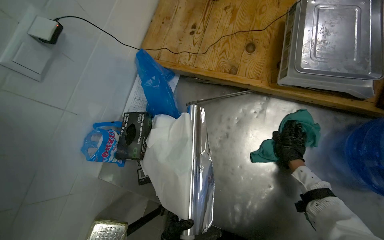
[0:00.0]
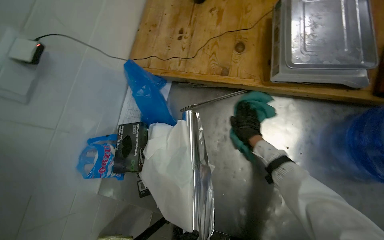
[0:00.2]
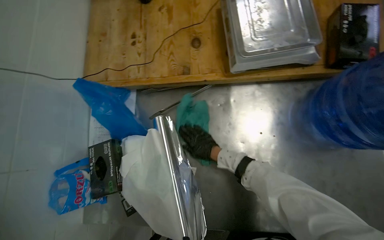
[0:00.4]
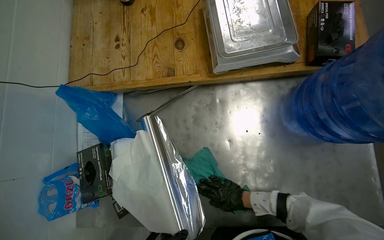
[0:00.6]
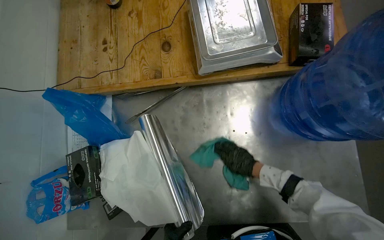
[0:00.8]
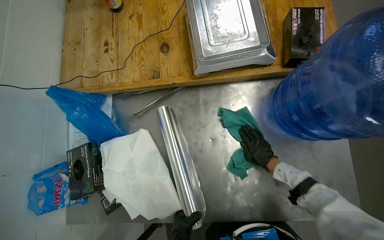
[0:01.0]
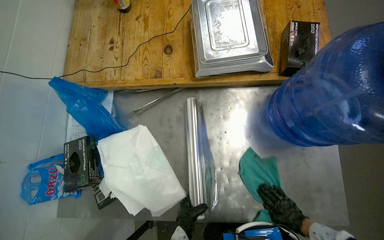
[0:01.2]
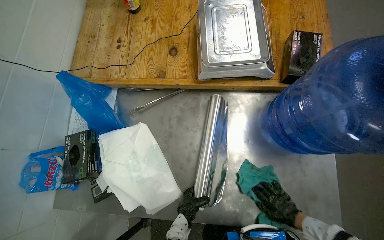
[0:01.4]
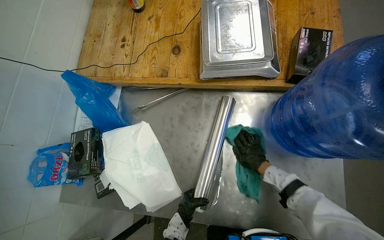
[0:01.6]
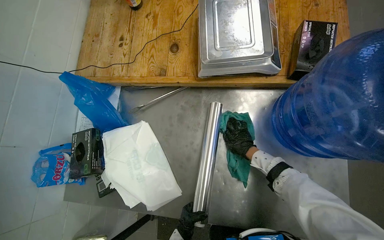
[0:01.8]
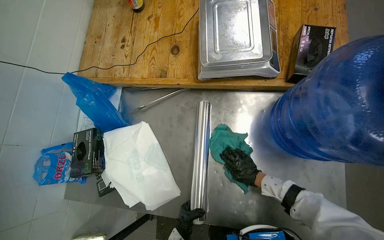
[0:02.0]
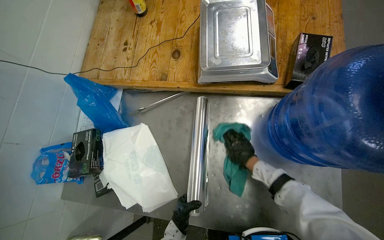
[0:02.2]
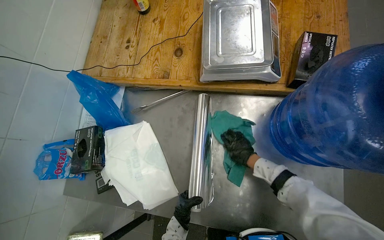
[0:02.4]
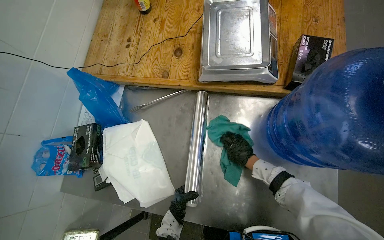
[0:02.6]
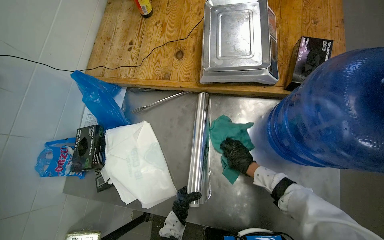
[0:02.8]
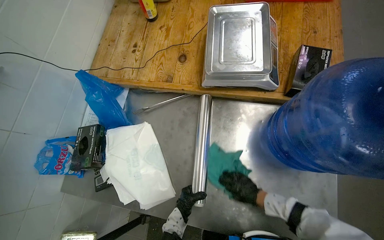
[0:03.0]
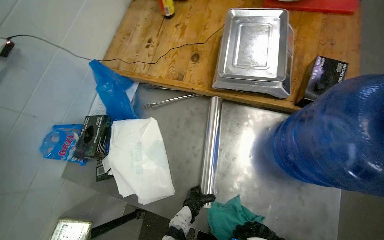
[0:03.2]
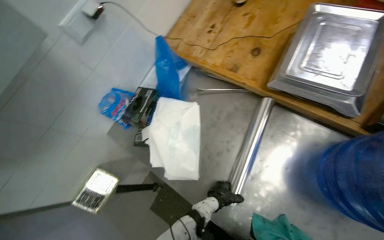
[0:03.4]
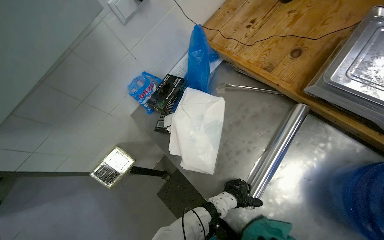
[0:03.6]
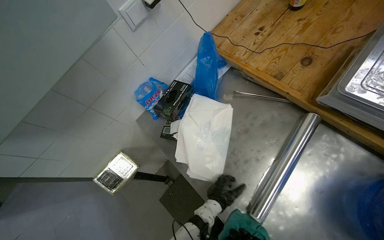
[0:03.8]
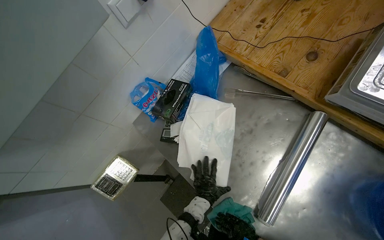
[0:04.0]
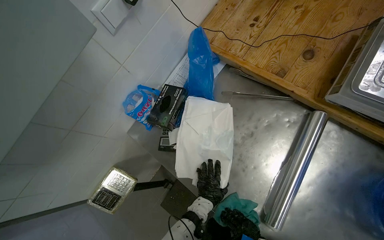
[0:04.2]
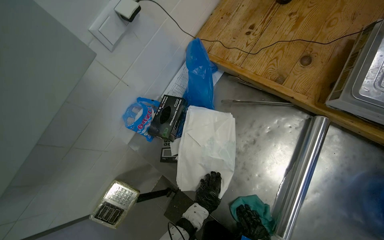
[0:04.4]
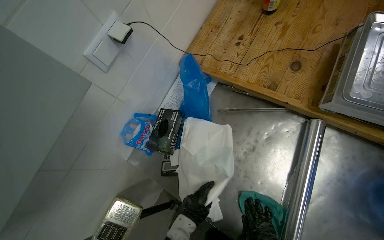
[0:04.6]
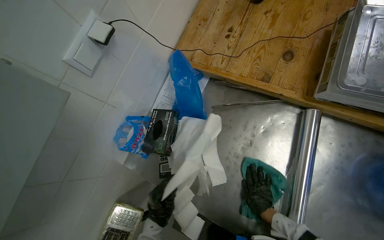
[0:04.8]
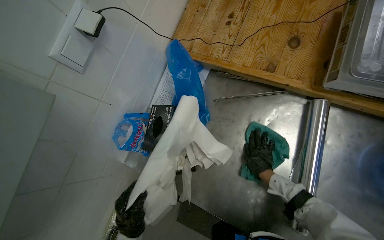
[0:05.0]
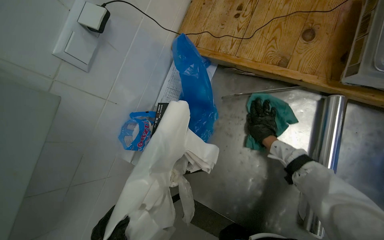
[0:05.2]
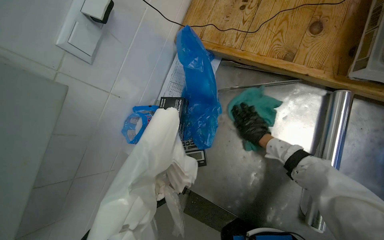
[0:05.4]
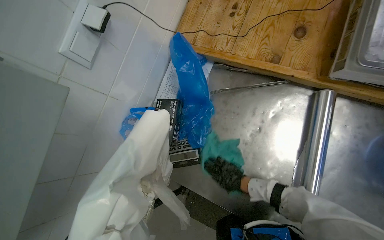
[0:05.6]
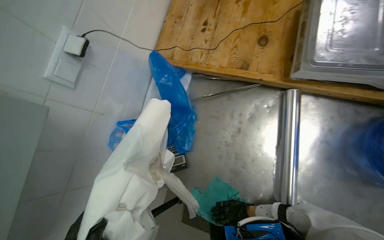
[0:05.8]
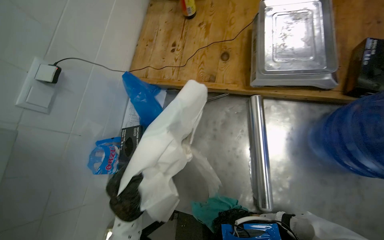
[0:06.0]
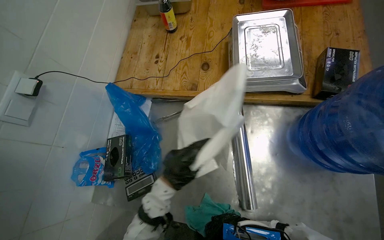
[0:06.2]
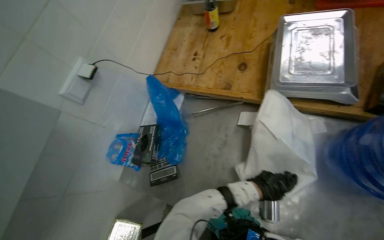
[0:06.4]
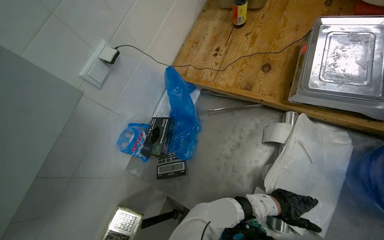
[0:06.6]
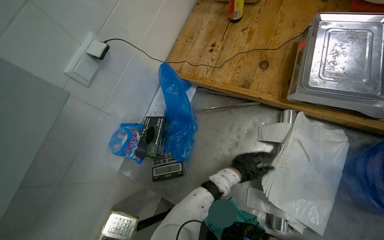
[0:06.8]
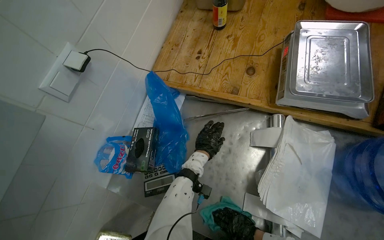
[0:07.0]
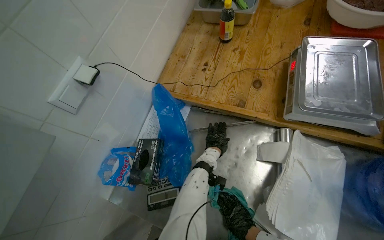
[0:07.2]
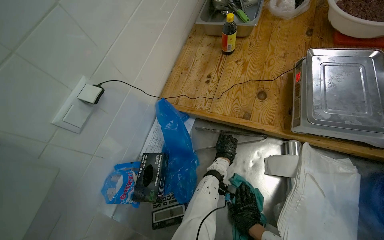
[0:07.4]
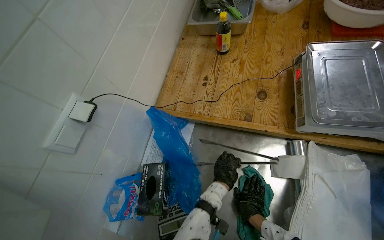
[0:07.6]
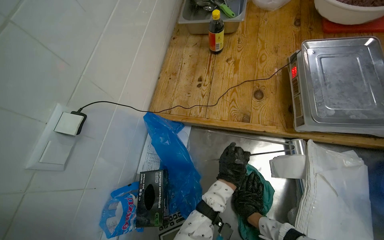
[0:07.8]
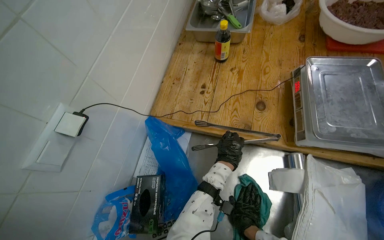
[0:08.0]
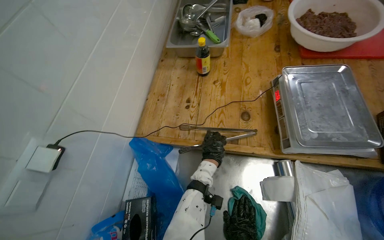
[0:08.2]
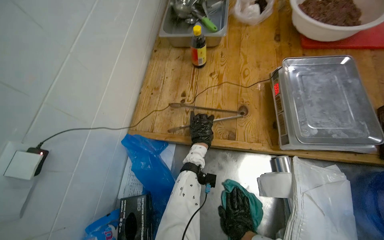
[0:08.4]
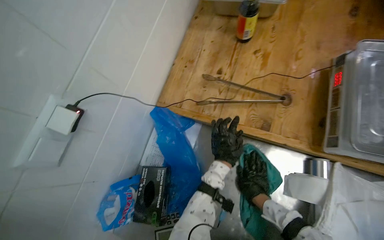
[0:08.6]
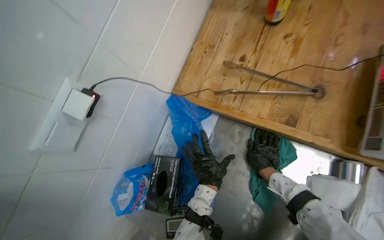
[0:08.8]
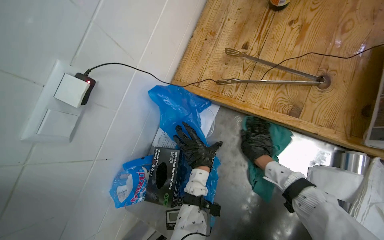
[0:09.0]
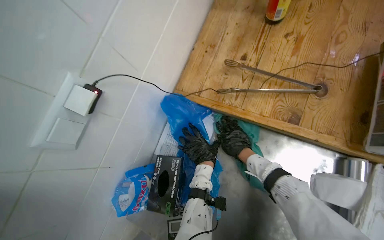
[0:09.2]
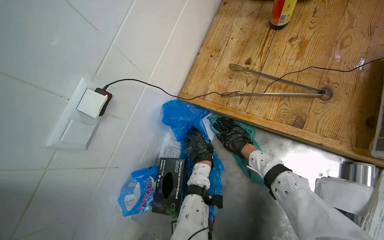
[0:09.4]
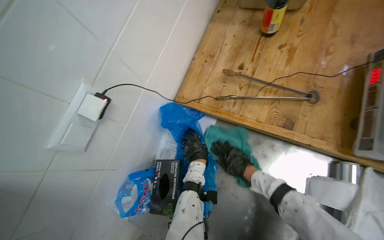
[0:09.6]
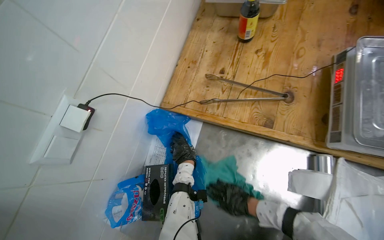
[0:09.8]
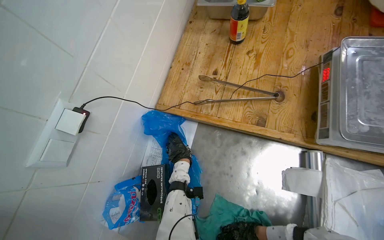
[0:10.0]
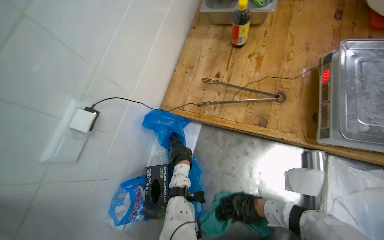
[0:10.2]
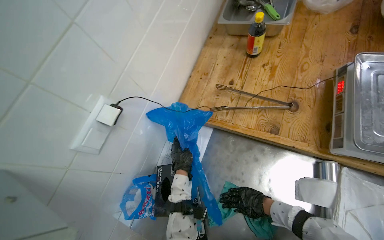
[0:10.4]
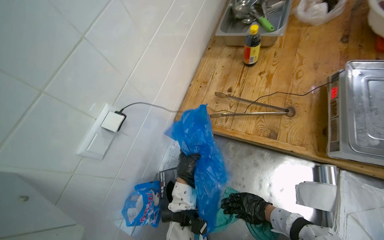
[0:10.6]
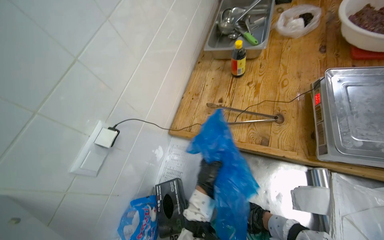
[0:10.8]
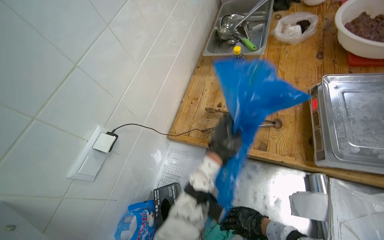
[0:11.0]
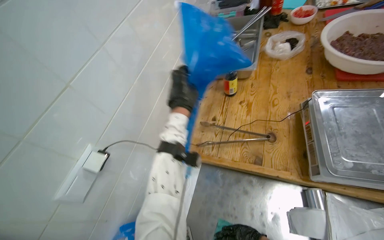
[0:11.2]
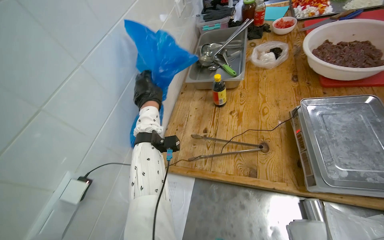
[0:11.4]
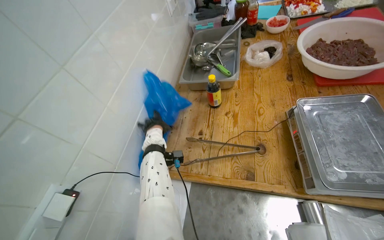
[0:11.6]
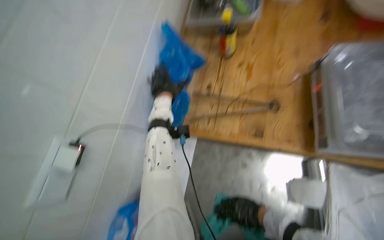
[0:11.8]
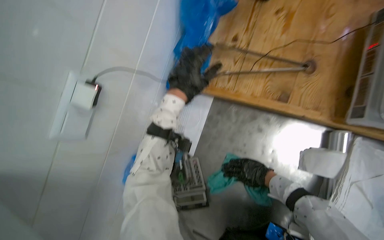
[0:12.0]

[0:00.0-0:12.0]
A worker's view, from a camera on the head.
Job: cleaning kitchen.
The whole recording: Wiping kitchen table and supplies. The worker wipes a stainless steel table and various supplies on it with a cloth.
0:00.0 to 0:01.6: The right hand swings left and right, roughly 30 cm each way, with 2 reversals.
0:01.6 to 0:03.0: The right hand shifts roughly 10 cm down the picture.
0:03.0 to 0:04.4: The wearer looks approximately 25 degrees further to the left.
0:06.0 to 0:07.6: The left hand goes about 40 cm to the right, up the picture and farther from the camera.
0:07.6 to 0:09.0: The camera pitches downward, by roughly 15 degrees.
0:09.0 to 0:10.4: The right hand is displaced down the picture by roughly 10 cm.
0:10.4 to 0:12.0: The view tips downward by about 15 degrees.

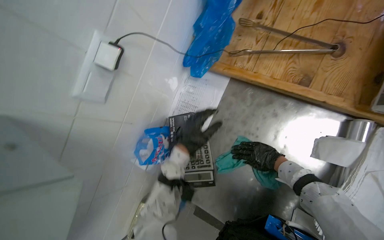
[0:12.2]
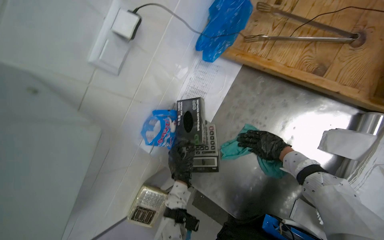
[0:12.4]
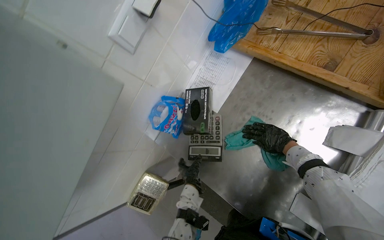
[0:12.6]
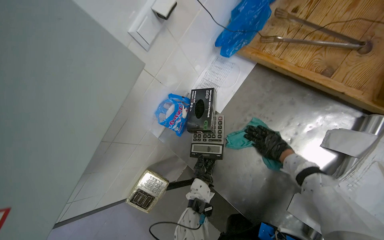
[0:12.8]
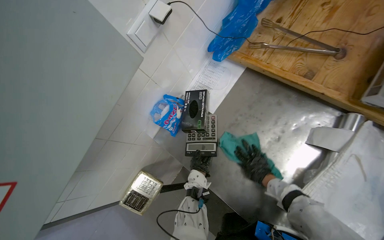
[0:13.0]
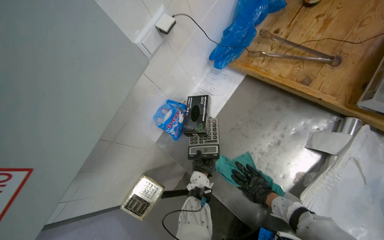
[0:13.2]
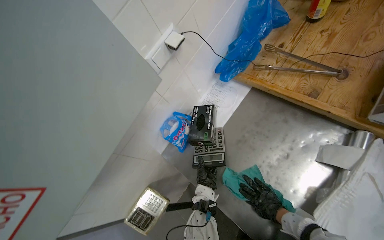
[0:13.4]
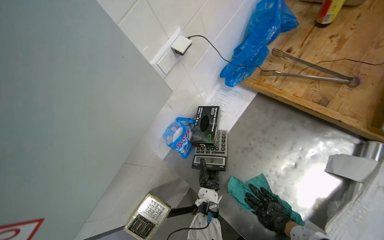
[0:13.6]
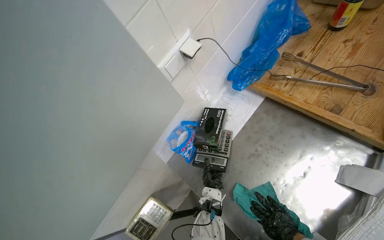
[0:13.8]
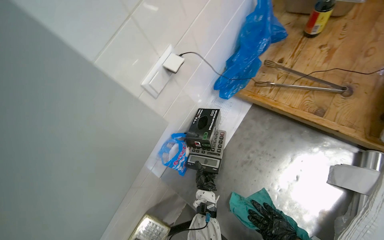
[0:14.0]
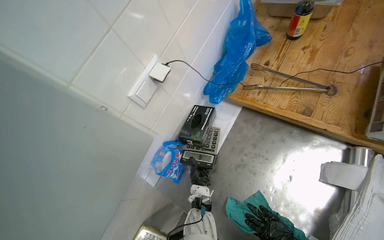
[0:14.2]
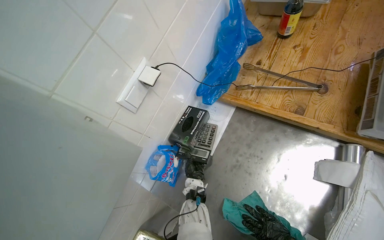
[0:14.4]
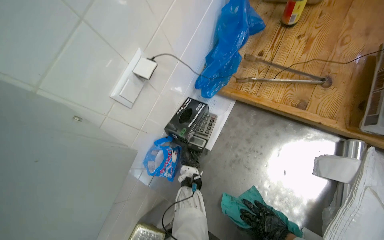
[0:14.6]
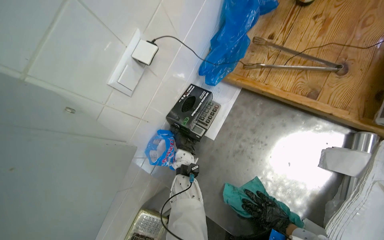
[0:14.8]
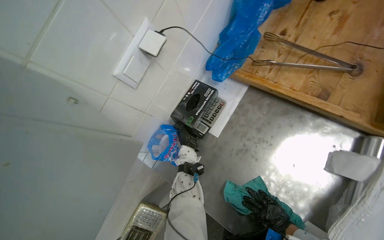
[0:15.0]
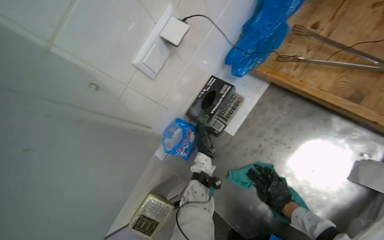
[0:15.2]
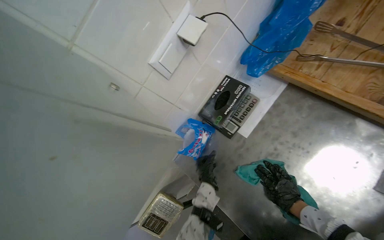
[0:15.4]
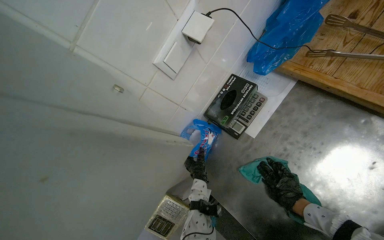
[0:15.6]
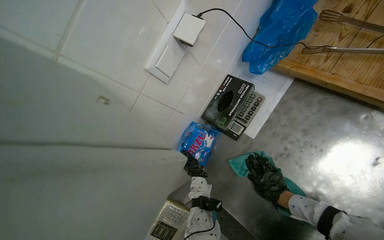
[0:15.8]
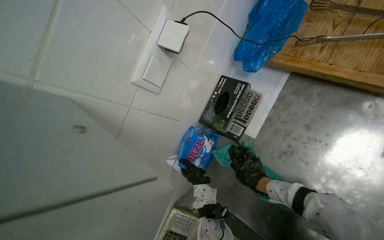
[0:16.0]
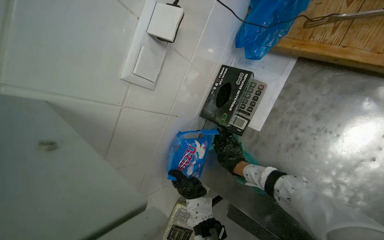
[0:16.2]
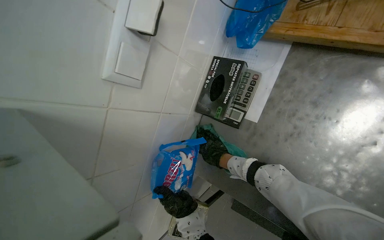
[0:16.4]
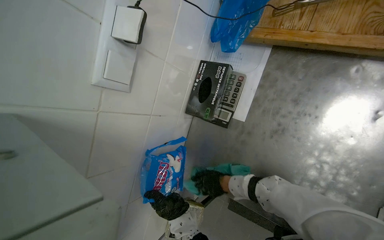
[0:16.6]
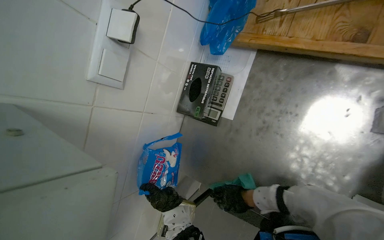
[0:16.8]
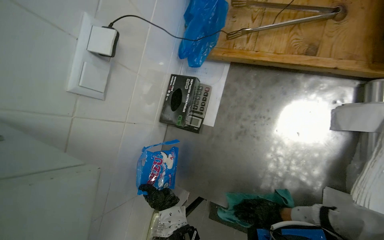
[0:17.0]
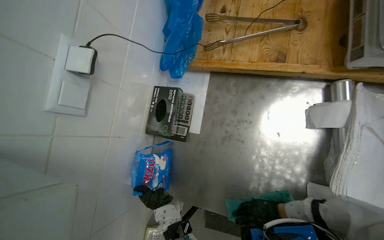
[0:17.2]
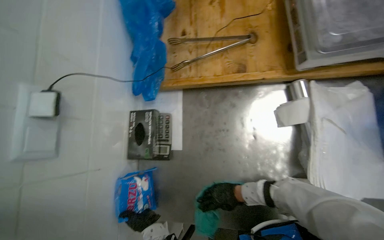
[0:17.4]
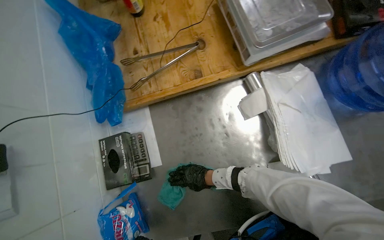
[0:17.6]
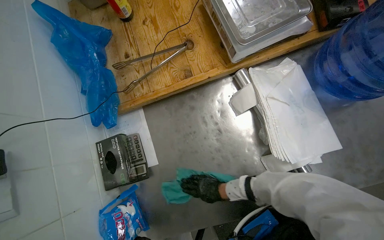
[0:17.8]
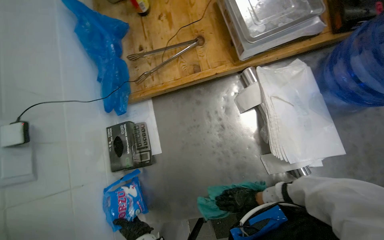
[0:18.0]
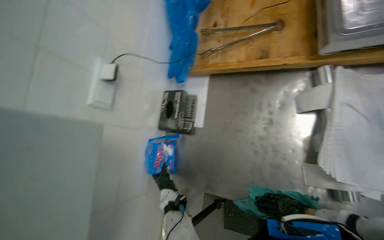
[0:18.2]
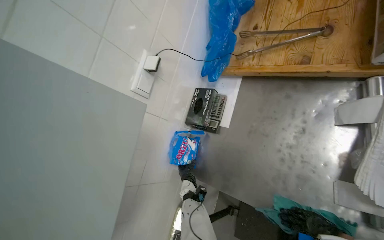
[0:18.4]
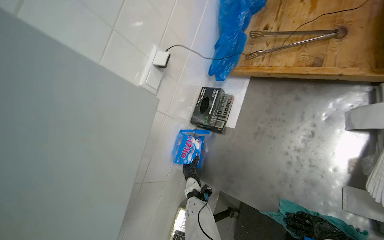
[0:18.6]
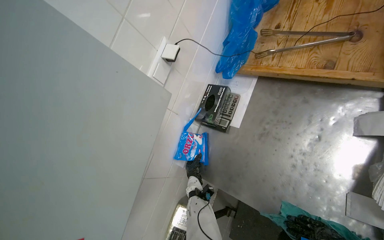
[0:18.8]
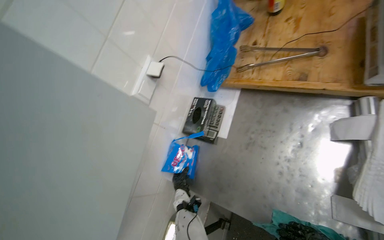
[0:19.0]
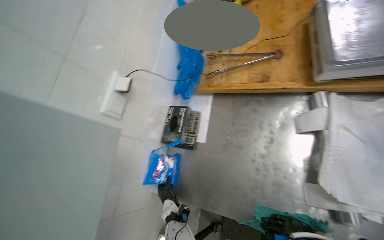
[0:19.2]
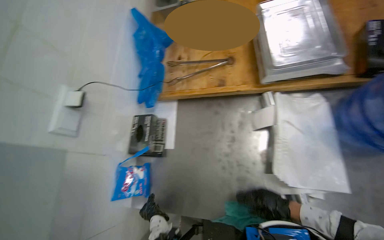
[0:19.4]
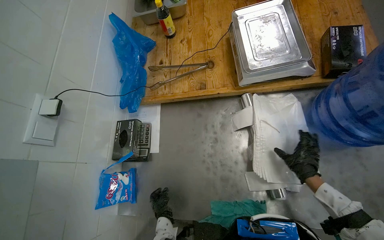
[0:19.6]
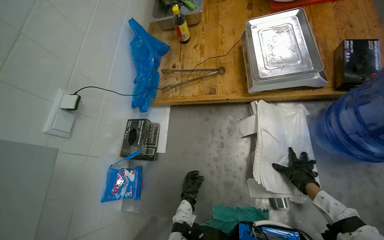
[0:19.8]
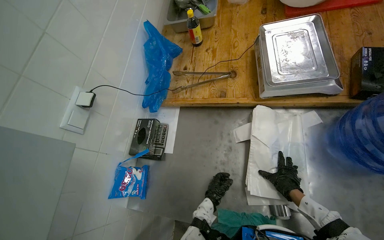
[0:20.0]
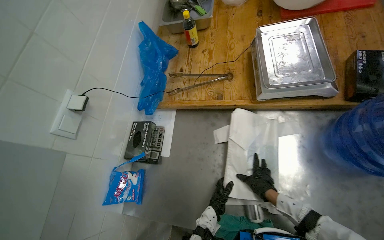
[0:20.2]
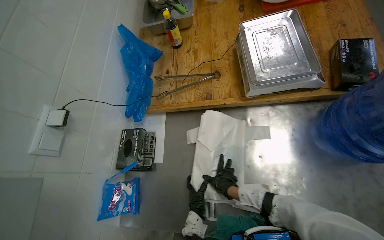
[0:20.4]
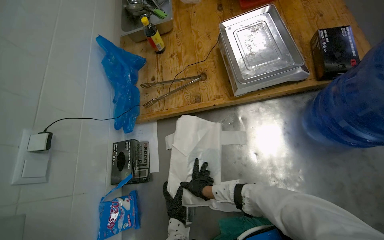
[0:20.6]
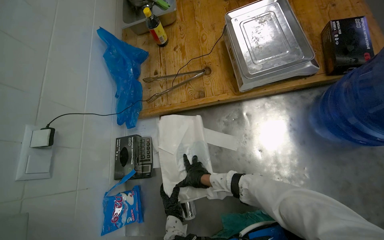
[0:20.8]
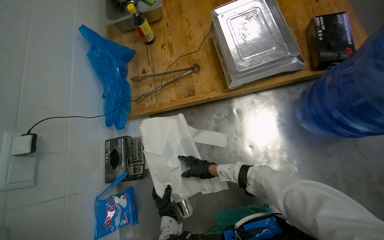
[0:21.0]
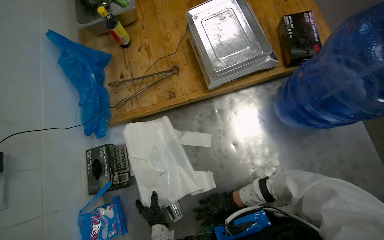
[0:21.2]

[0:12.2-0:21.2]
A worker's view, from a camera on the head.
Job: cleaning kitchen.
The whole recording: Wiping kitchen table and supplies. The worker wipes a stainless steel table and various supplies on it with a cloth.
0:15.2 to 0:16.6: The right hand is displaced to the left and farther from the camera by some 30 cm.
